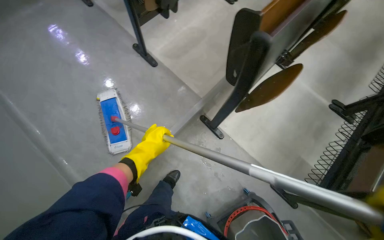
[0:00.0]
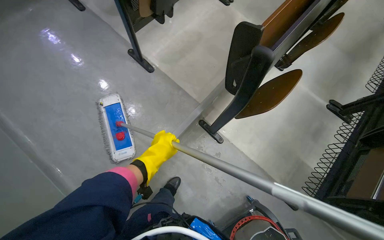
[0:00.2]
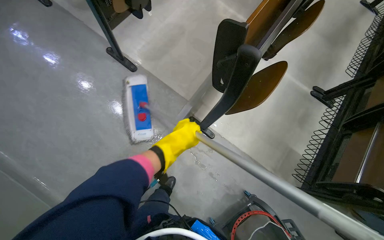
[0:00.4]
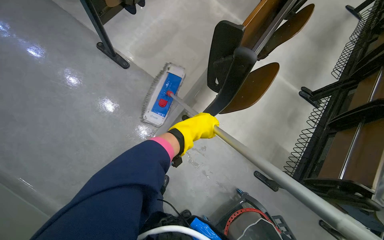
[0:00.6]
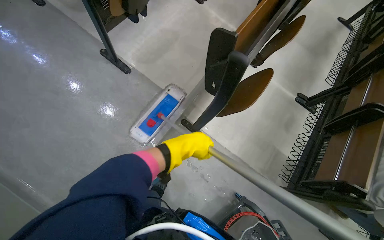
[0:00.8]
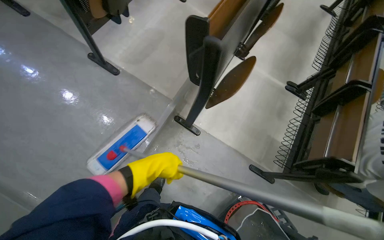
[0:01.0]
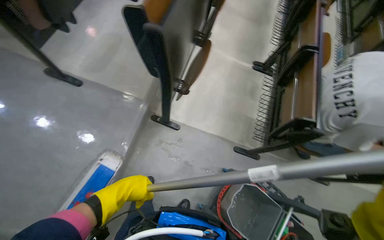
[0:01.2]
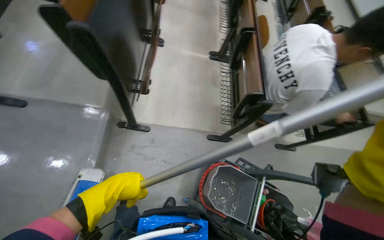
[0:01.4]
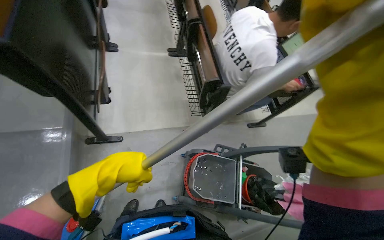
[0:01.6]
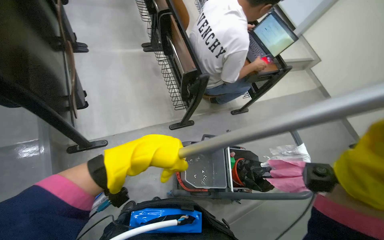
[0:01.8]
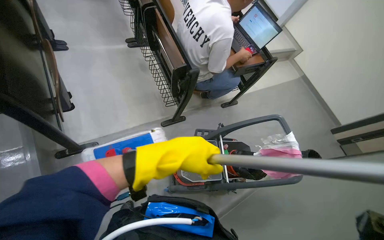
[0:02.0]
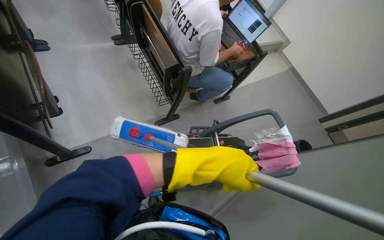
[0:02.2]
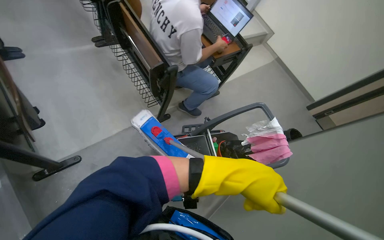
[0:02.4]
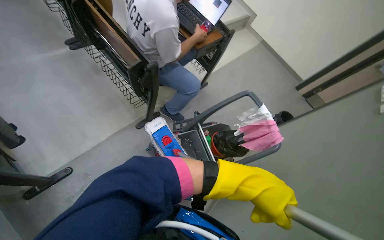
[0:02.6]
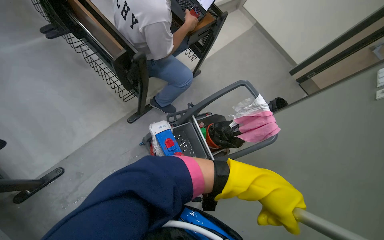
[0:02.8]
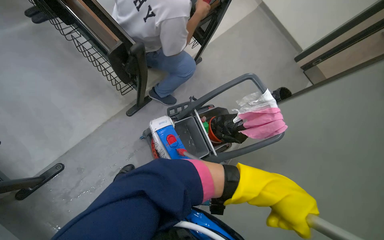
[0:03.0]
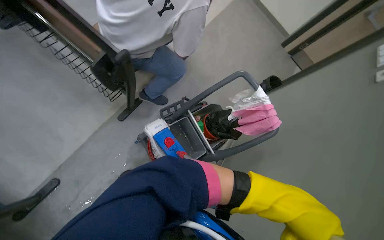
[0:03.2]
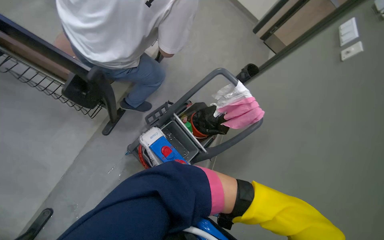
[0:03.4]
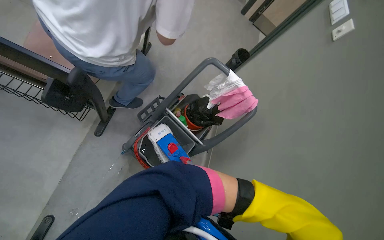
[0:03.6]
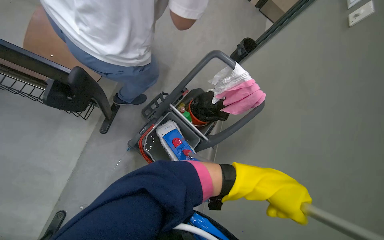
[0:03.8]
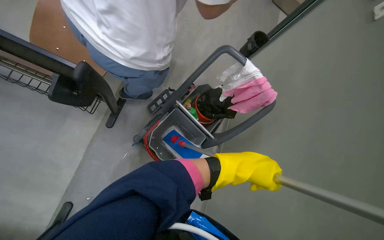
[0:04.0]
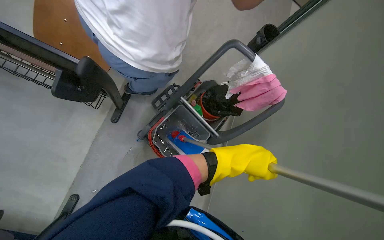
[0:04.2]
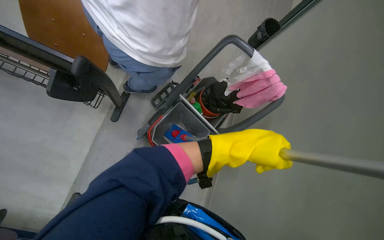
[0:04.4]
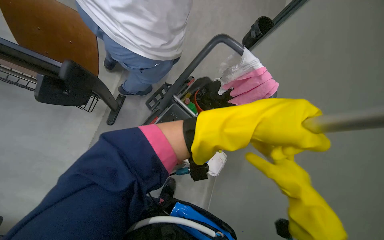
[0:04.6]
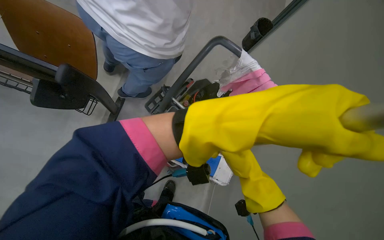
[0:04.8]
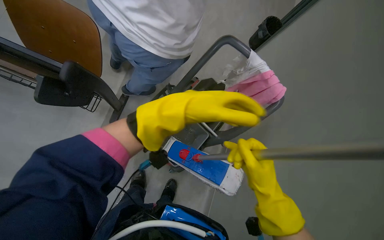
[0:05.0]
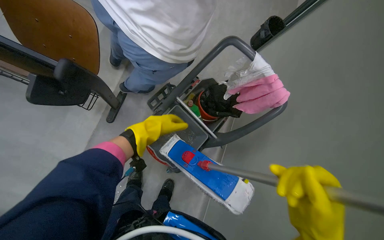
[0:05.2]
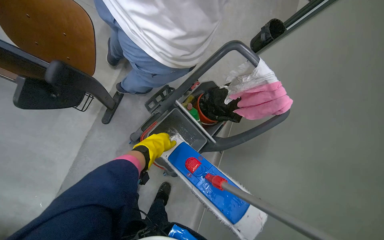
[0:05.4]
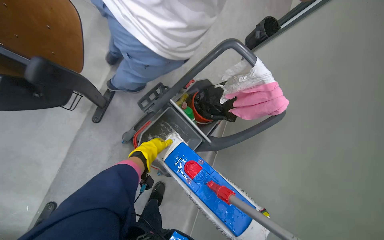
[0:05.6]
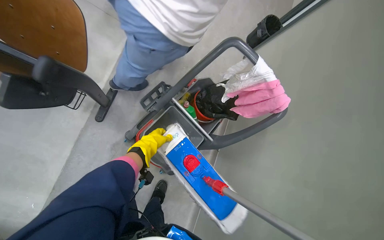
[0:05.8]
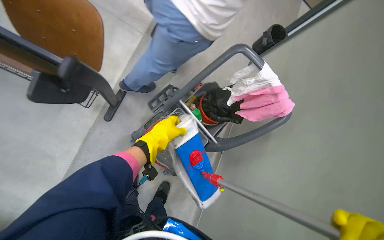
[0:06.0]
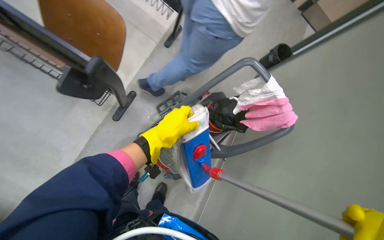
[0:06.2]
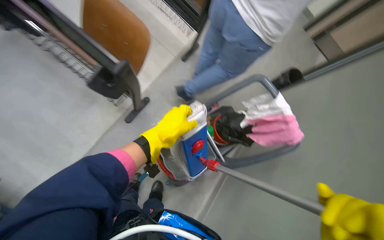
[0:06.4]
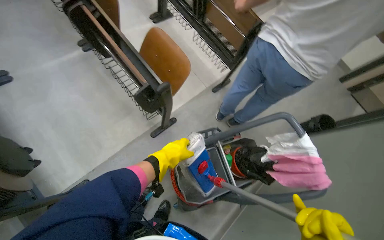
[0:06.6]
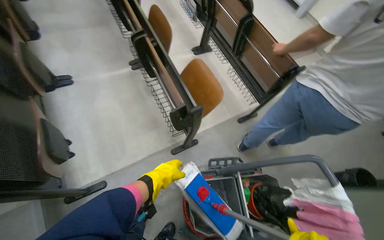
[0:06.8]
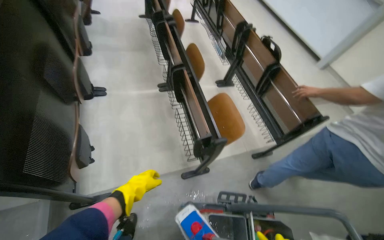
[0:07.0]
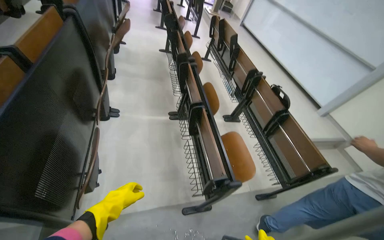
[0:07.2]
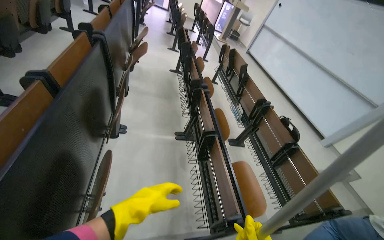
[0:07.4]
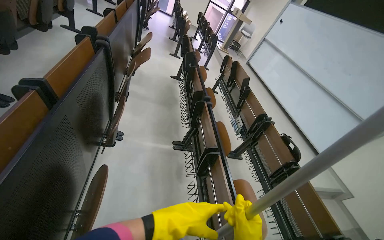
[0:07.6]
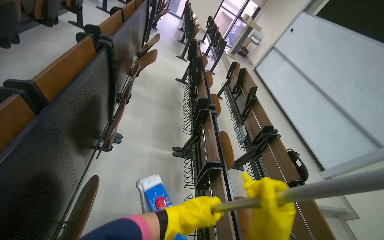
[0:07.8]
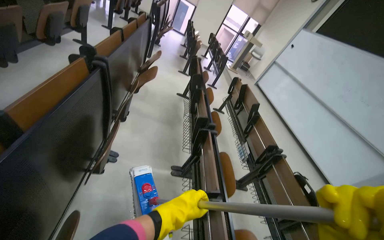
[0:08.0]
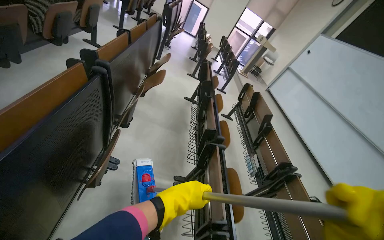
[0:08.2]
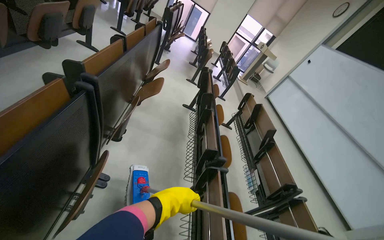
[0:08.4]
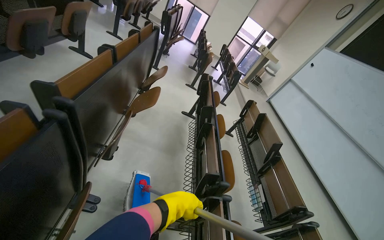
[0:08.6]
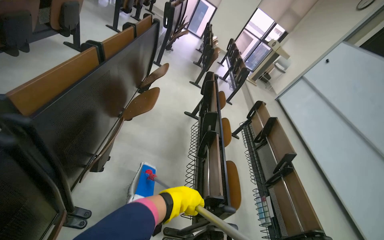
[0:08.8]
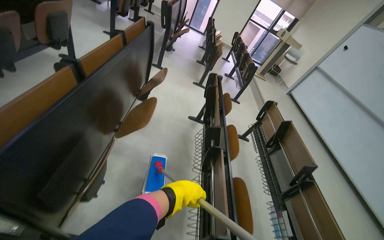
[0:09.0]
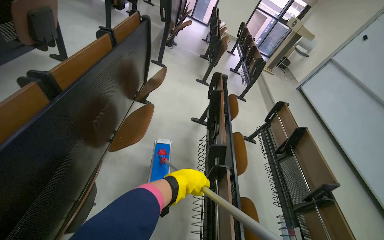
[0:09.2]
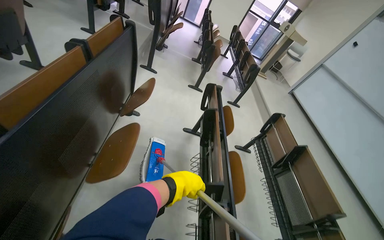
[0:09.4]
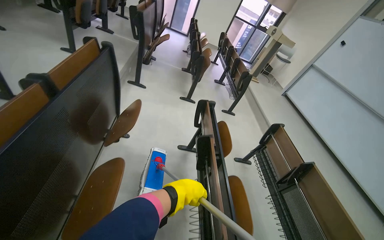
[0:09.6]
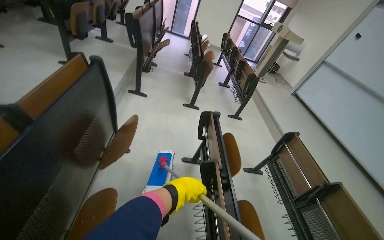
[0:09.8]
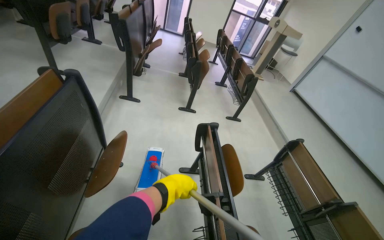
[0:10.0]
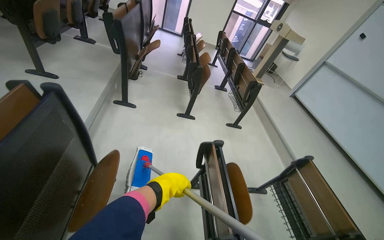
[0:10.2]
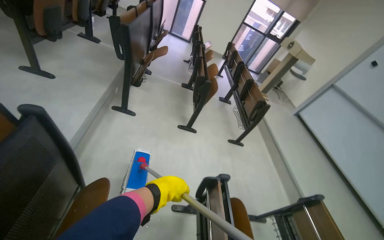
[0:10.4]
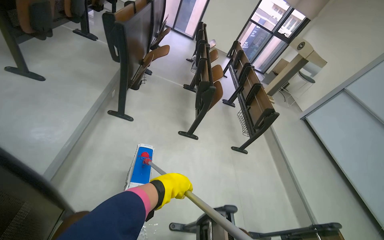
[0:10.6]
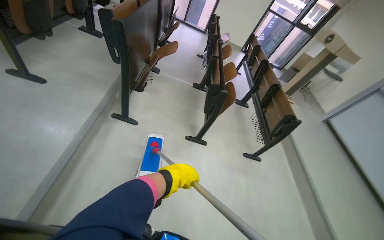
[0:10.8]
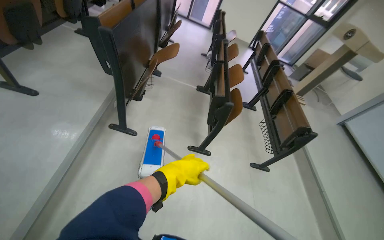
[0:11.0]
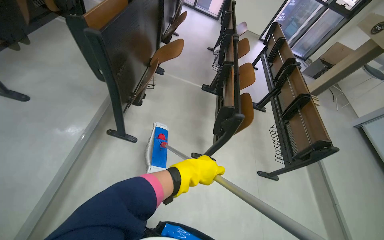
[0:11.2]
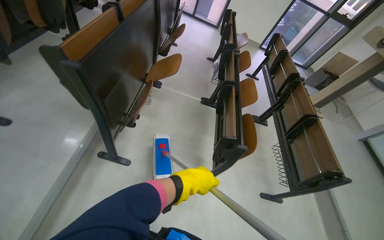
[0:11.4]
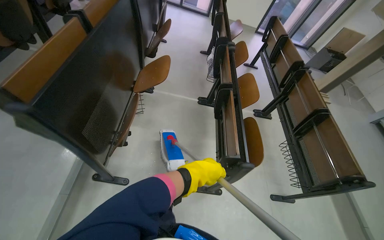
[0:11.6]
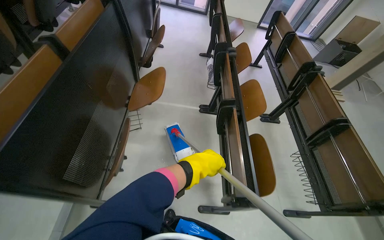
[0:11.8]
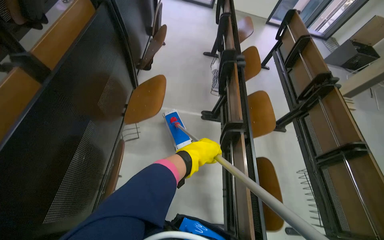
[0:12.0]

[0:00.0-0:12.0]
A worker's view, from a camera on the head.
Job: mopping floor.
The whole recording: Mopping auditorium floor. The worker mops the floor in the auditorium, moving between rows of desks.
0:00.0 to 0:01.6: The head turns to the right by approximately 55 degrees.
0:01.6 to 0:03.0: The wearer looks about 35 degrees further to the right. The camera pitches downward, by roughly 20 degrees. The left hand moves to the right, some 40 cm.
0:03.0 to 0:04.4: The camera pitches downward, by about 15 degrees.
0:06.0 to 0:07.6: The head travels about 60 cm. The head turns to the left by some 60 degrees. The wearer looks approximately 55 degrees further upward.
0:07.6 to 0:09.0: The head travels approximately 1 m.
0:09.0 to 0:10.4: The camera travels about 1.5 m.
0:10.4 to 0:12.0: The head travels approximately 1.5 m. The view tilts roughly 15 degrees downward.

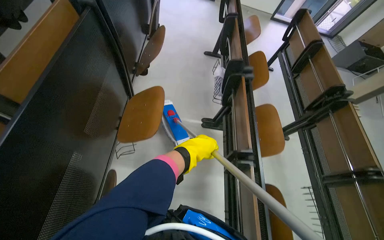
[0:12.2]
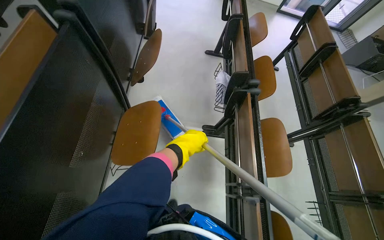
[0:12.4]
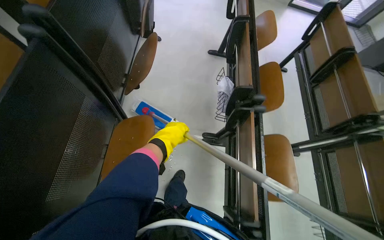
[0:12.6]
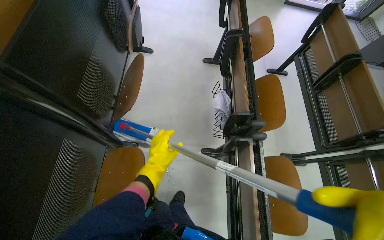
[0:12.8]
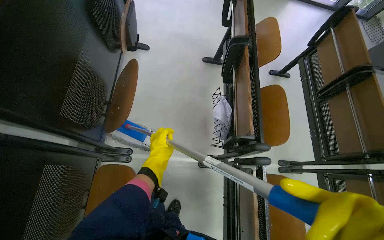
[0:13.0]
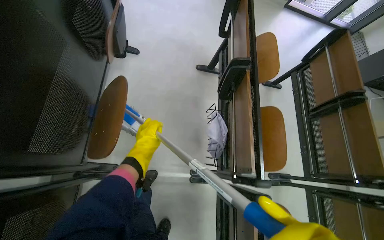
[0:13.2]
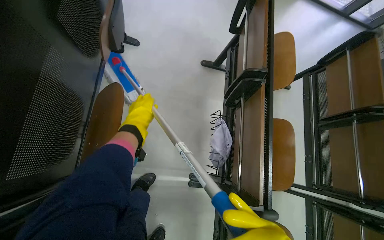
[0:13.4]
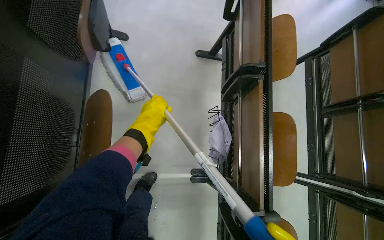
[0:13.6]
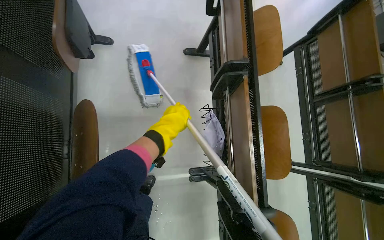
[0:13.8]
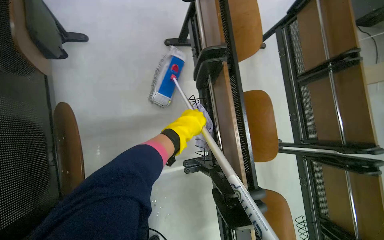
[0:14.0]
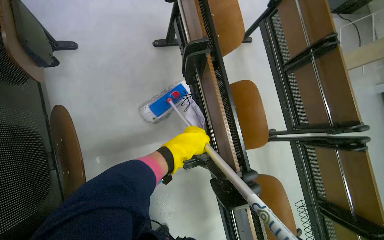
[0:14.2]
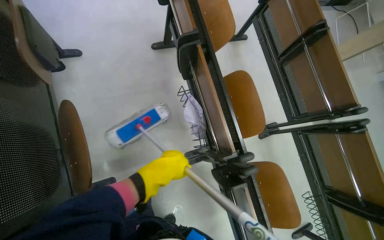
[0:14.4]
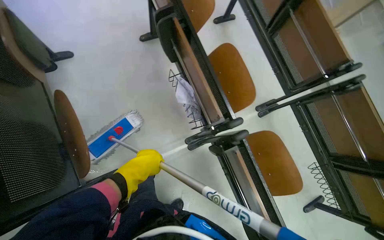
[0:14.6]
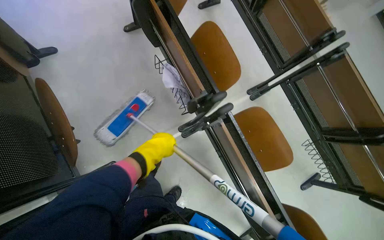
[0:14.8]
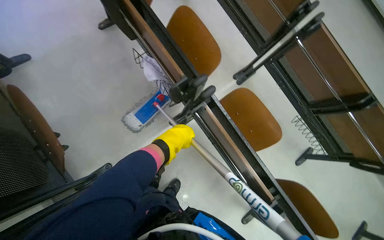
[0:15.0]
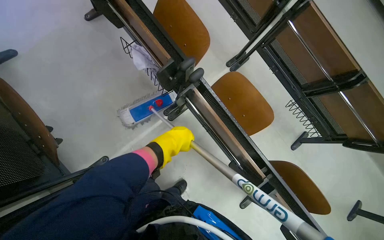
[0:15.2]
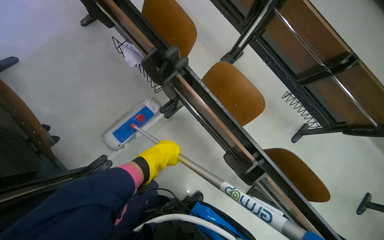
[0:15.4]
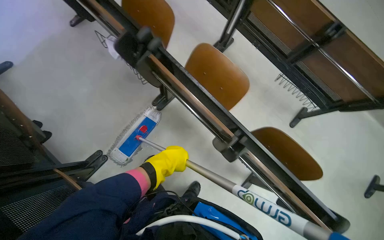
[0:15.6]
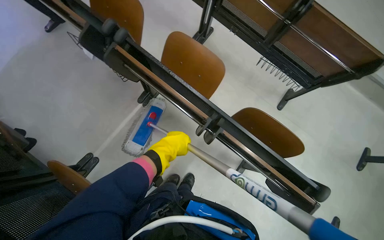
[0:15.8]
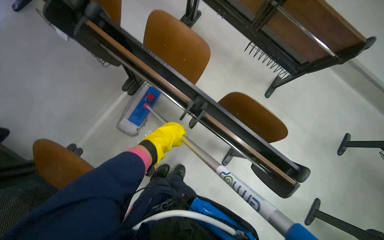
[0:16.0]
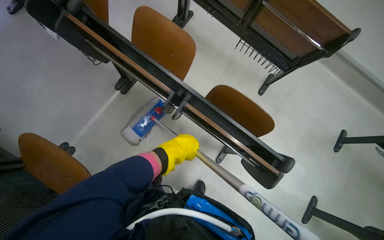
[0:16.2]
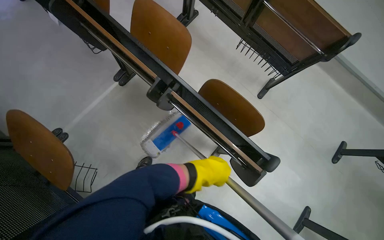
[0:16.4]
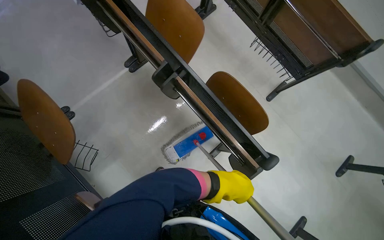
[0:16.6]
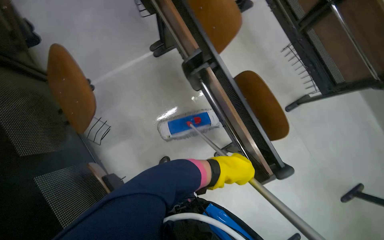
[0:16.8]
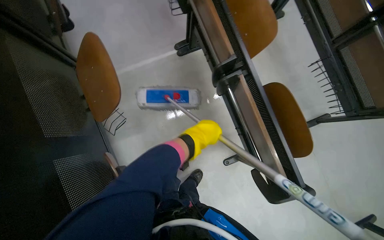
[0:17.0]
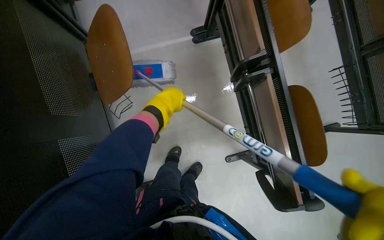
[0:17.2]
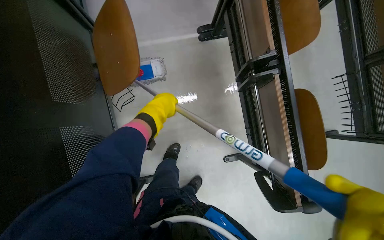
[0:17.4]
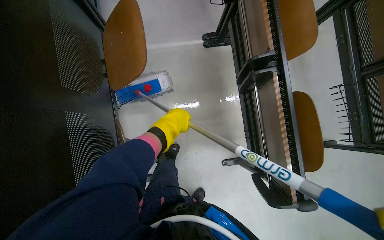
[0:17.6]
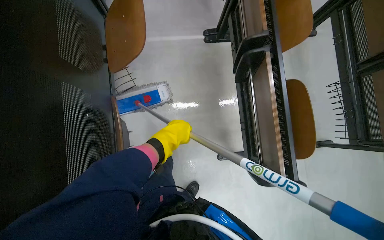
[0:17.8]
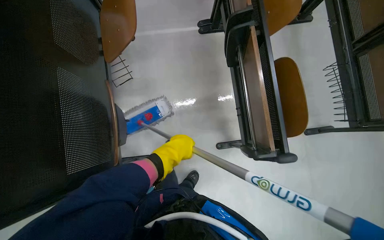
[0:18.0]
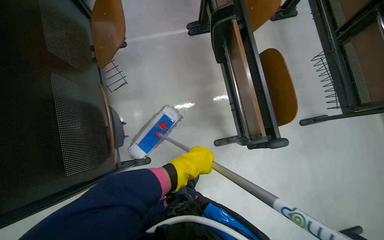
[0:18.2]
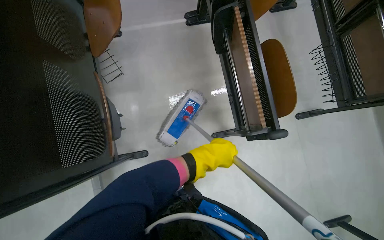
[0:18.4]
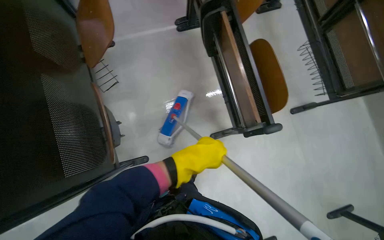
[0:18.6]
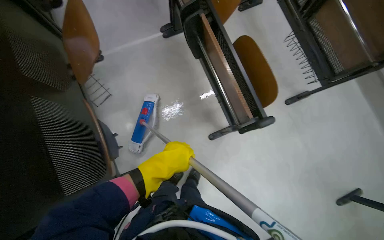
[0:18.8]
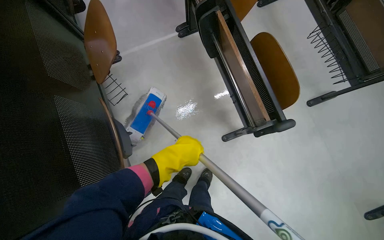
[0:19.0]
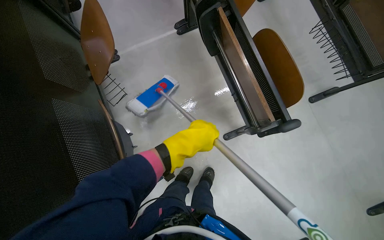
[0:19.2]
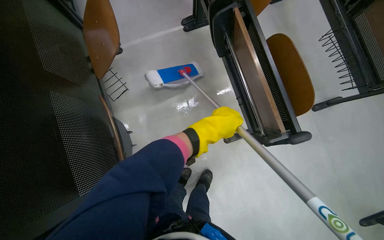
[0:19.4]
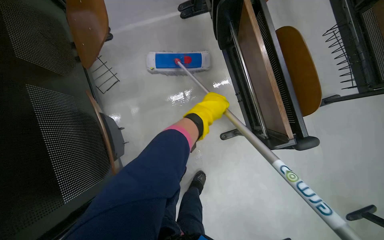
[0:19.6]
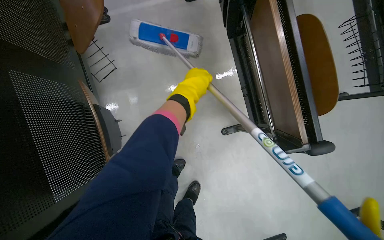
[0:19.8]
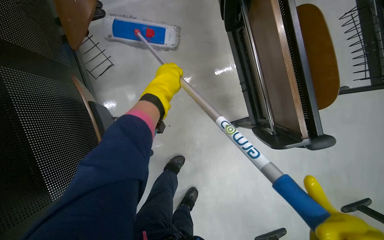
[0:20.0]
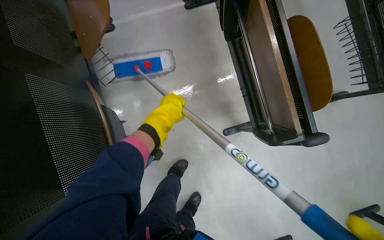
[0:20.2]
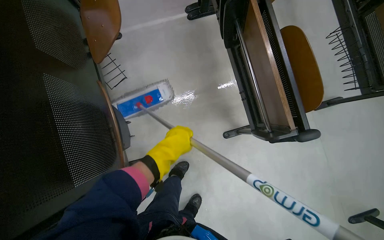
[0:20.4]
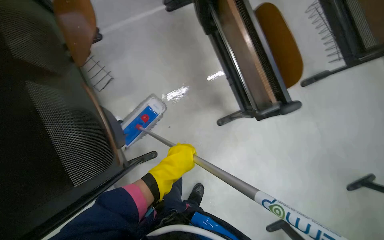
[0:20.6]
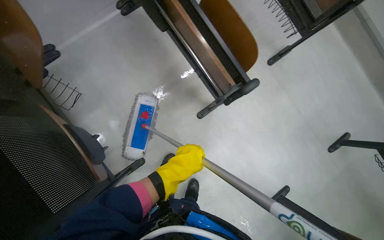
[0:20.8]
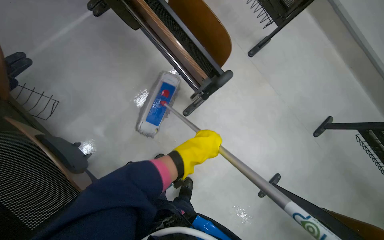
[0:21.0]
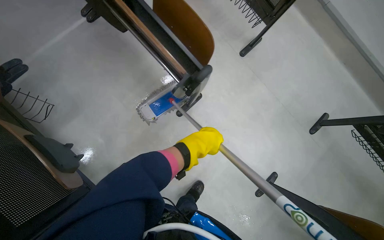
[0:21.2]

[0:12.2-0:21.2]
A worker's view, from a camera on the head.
Job: mopping floor.
The whole recording: Mopping auditorium floor. The worker mops the floor in the auditorium, moving between rows of desks.
0:12.2 to 0:13.8: The camera is carried about 1 m. The view tips downward by roughly 20 degrees.
0:13.8 to 0:15.2: The head travels roughly 50 cm. The scene rotates counterclockwise by about 35 degrees.
0:15.2 to 0:16.6: The head travels roughly 60 cm.
0:16.6 to 0:18.2: The scene turns roughly 30 degrees clockwise in the picture.
0:18.2 to 0:19.8: The left hand is displaced up the picture by some 25 cm.
0:19.8 to 0:21.2: Everything in view rotates roughly 30 degrees counterclockwise.
